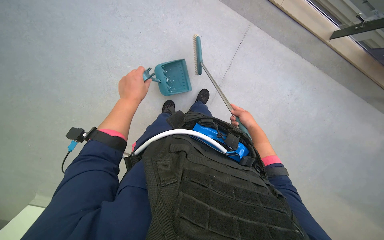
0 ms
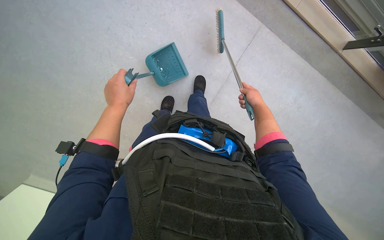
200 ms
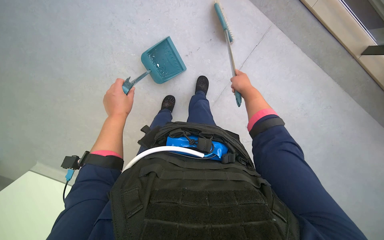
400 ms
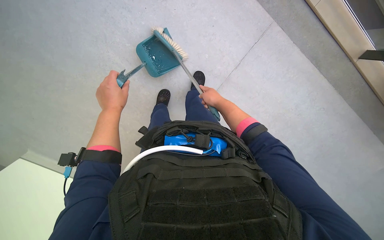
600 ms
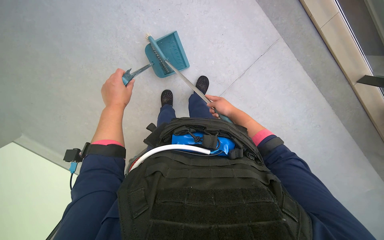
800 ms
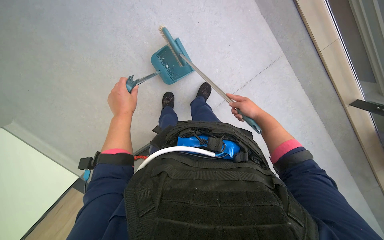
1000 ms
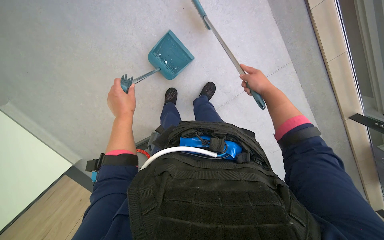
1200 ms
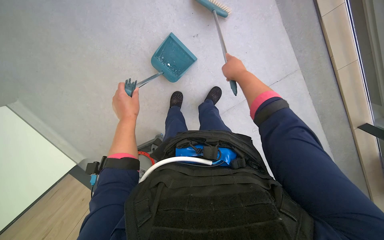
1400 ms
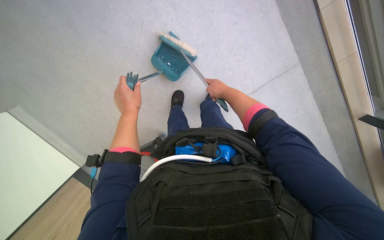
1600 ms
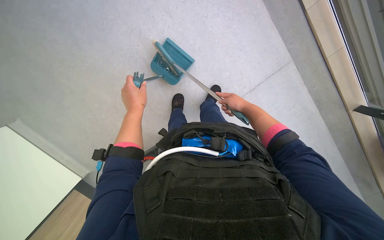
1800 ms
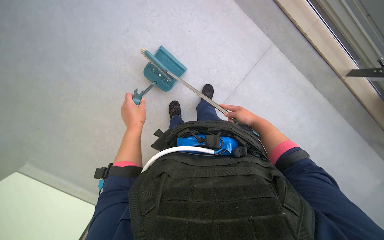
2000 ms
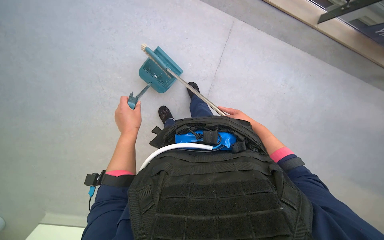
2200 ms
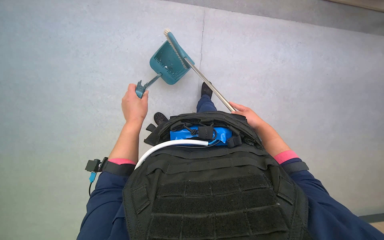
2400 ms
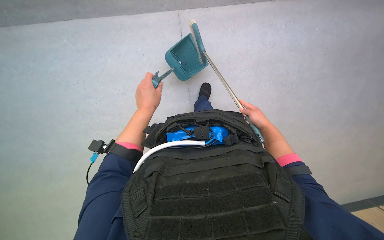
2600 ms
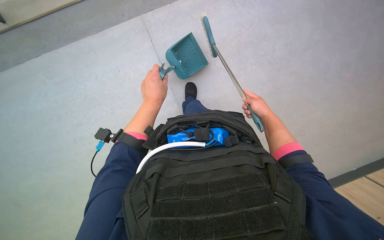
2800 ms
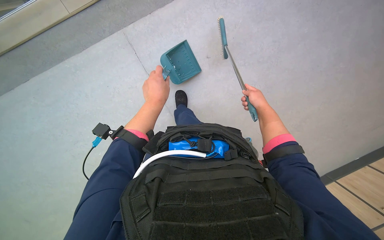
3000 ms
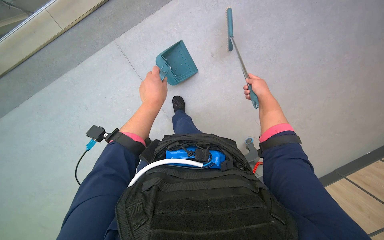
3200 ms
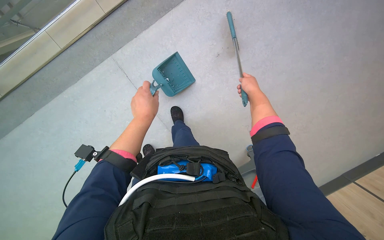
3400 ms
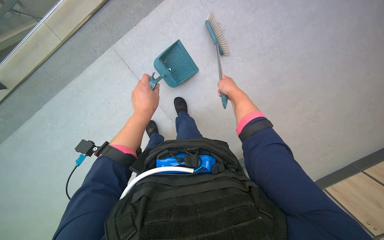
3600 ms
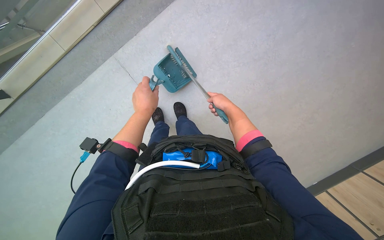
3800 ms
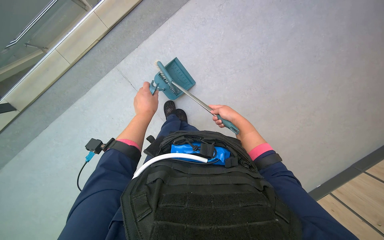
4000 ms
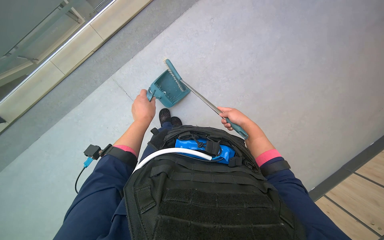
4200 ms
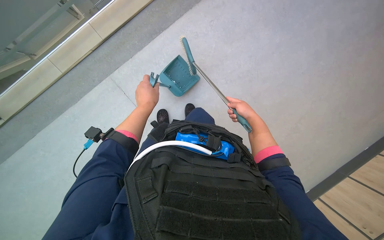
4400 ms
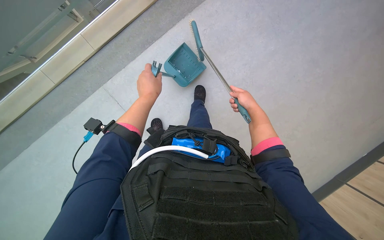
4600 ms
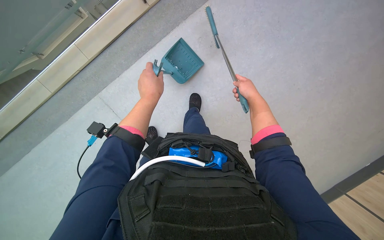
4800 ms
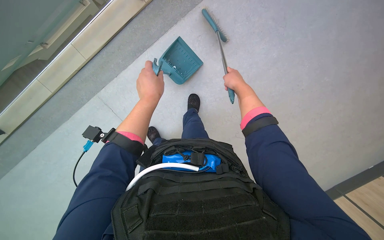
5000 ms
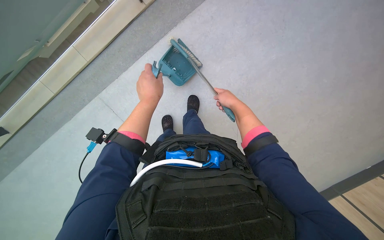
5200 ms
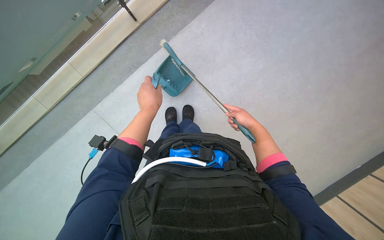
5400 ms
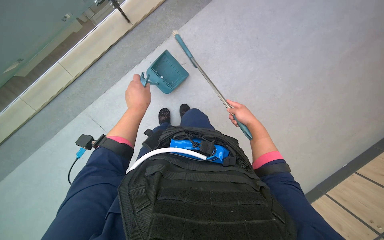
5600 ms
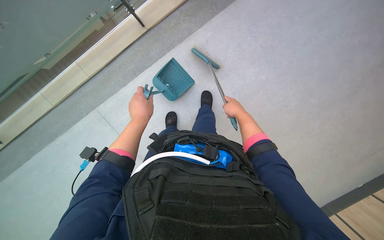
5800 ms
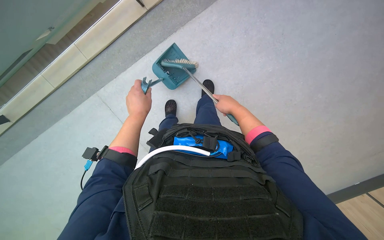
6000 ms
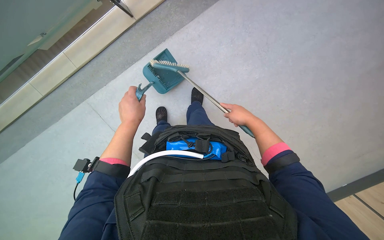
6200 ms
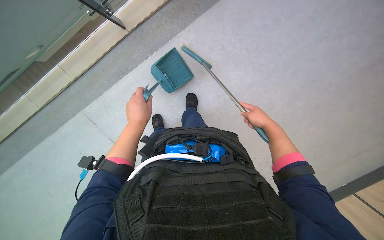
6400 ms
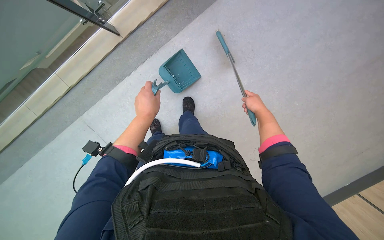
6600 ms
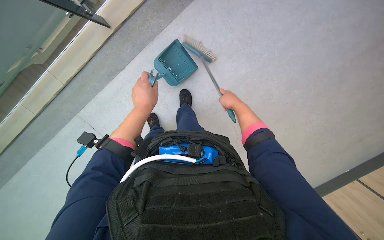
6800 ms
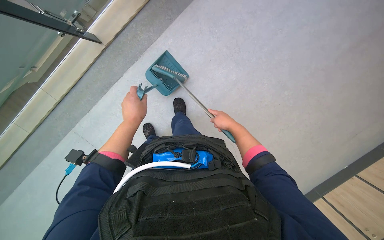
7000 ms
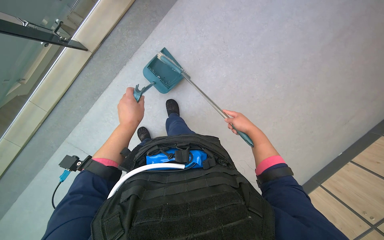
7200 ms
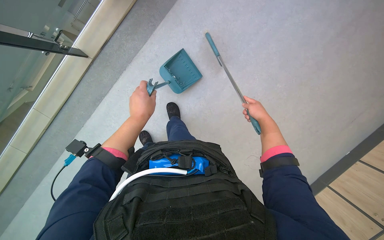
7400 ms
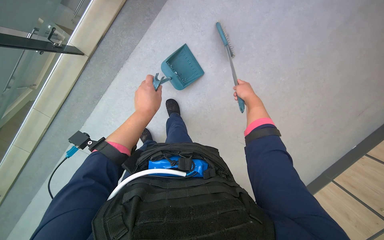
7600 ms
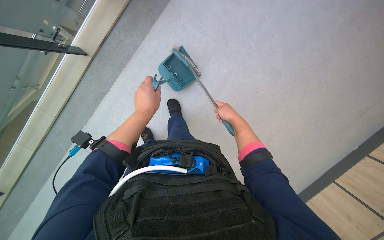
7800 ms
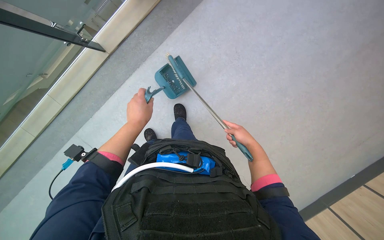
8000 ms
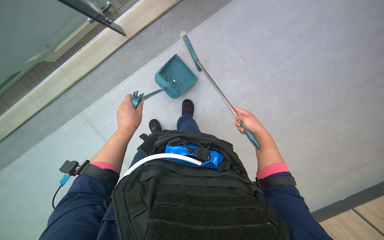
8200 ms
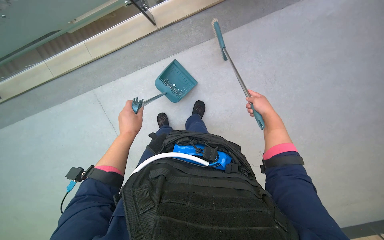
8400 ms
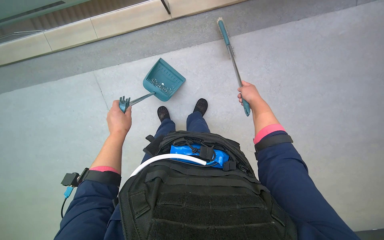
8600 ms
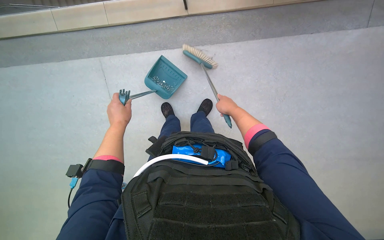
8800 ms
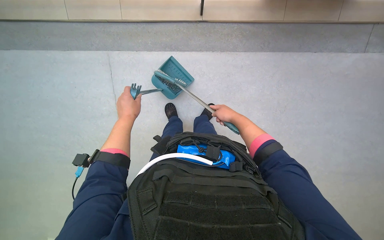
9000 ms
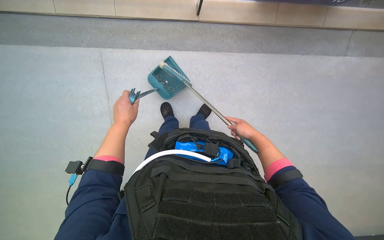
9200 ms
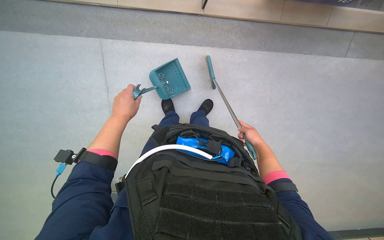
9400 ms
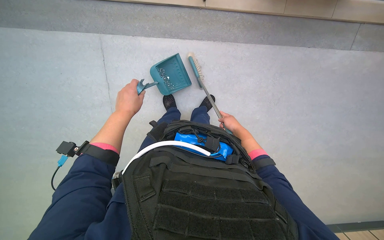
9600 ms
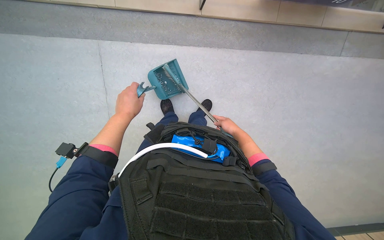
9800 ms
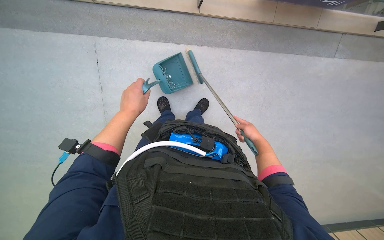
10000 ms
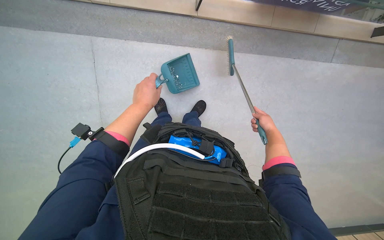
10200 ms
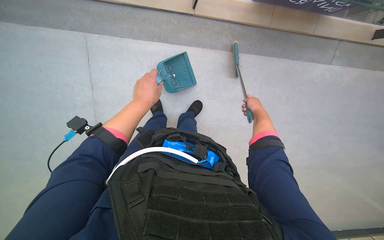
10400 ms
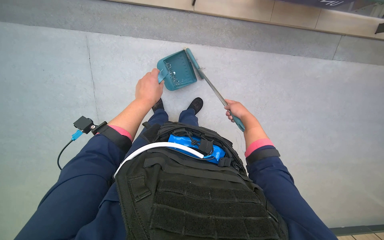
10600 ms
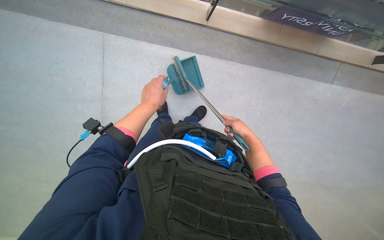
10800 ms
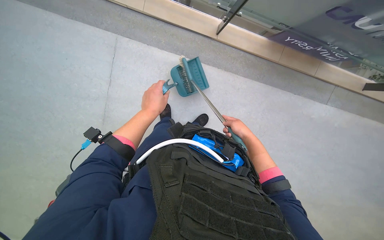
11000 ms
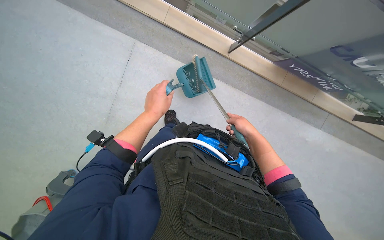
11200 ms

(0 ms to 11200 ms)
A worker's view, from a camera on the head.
Job: sweeping floor.
The whole recording: Sweeping hallway floor. The worker sweeps debris from the hallway floor using a brush and dustpan.
0 ms - 1600 ms: The right hand swings nearer and farther, roughly 15 cm each way, with 2 reversals.
1600 ms - 3200 ms: The left hand goes about 10 cm to the right, while the right hand moves to the right, approximately 25 cm.
3200 ms - 4800 ms: The camera pitches upward, by about 15 degrees. The right hand shifts approximately 15 cm nearer to the camera.
4800 ms - 6400 ms: The right hand travels to the right by some 10 cm.
6400 ms - 8000 ms: The right hand moves up and down the picture over roughly 15 cm, changing direction 2 times.
8000 ms - 9600 ms: The right hand moves roughly 20 cm up the picture and comes back.
9600 ms - 11200 ms: The right hand goes to the right and returns, roughly 15 cm each way. Meanwhile the left hand shifts roughly 15 cm nearer to the camera.

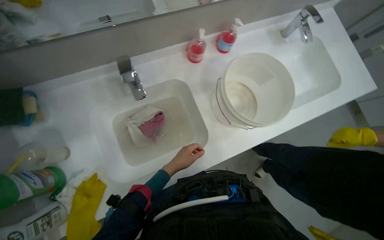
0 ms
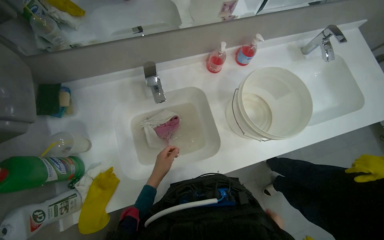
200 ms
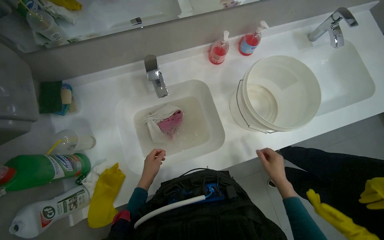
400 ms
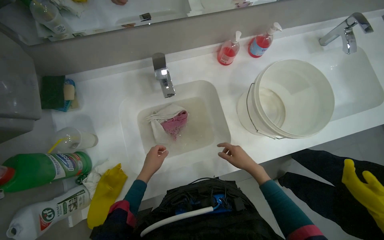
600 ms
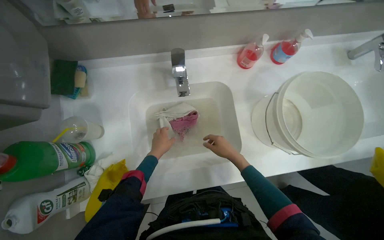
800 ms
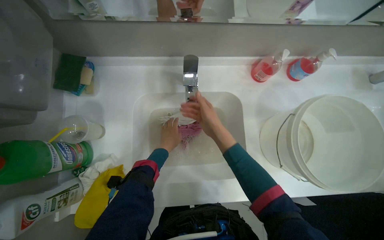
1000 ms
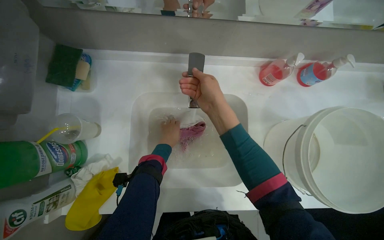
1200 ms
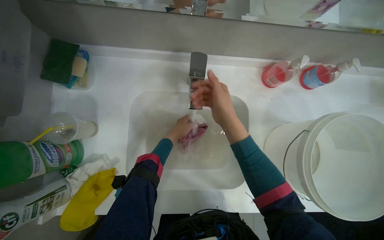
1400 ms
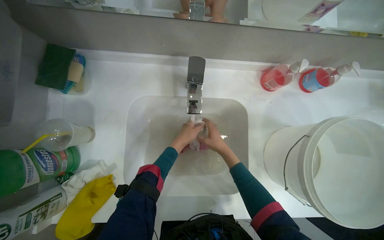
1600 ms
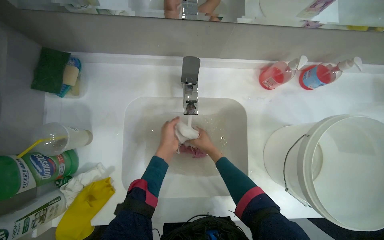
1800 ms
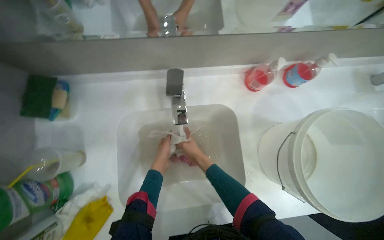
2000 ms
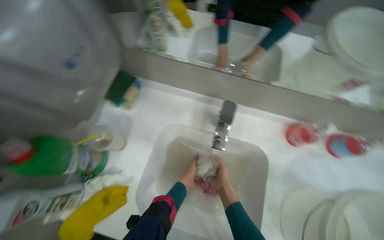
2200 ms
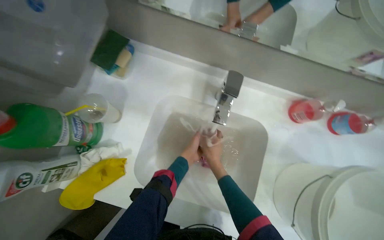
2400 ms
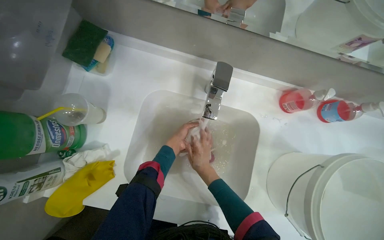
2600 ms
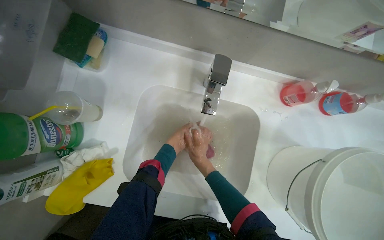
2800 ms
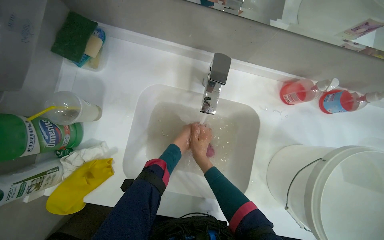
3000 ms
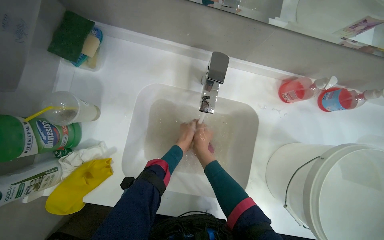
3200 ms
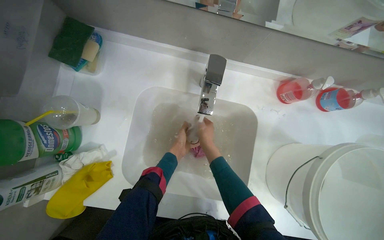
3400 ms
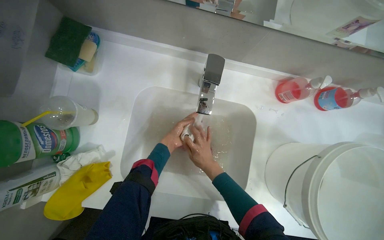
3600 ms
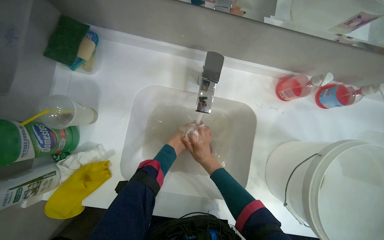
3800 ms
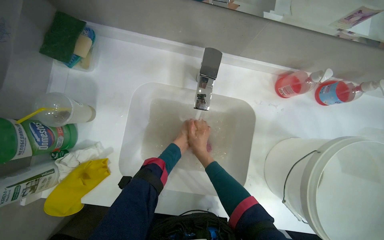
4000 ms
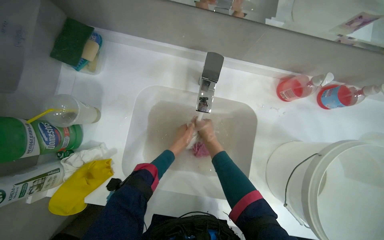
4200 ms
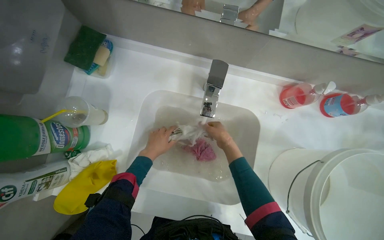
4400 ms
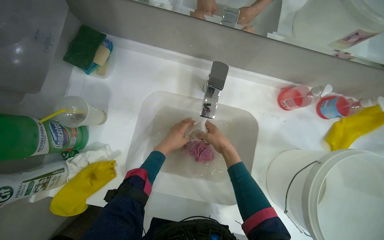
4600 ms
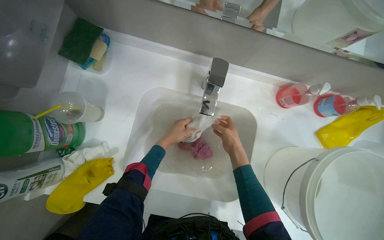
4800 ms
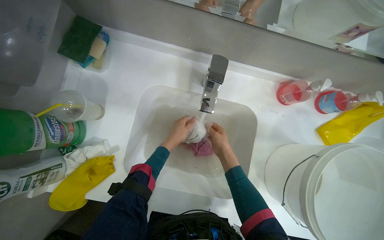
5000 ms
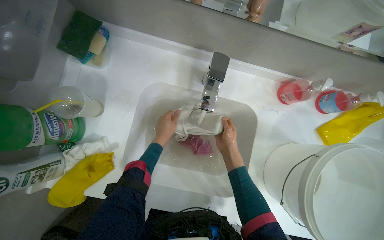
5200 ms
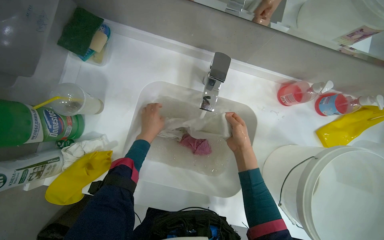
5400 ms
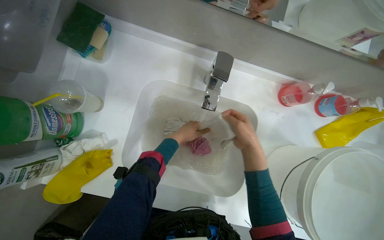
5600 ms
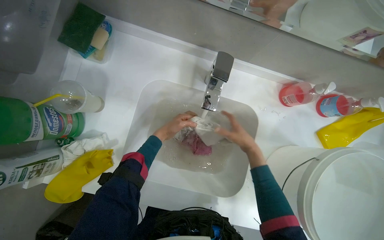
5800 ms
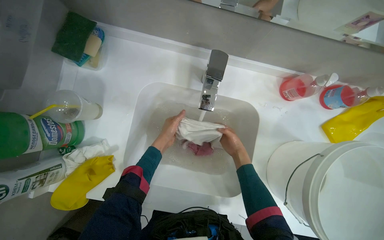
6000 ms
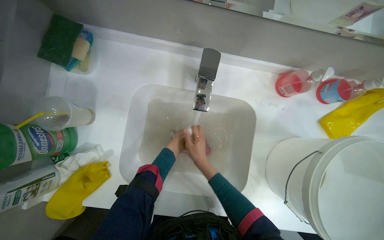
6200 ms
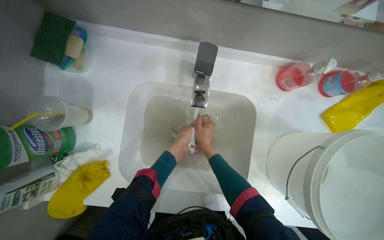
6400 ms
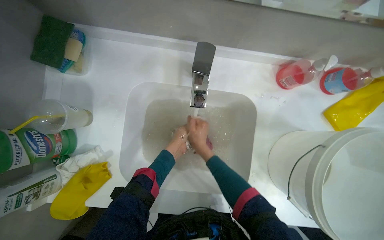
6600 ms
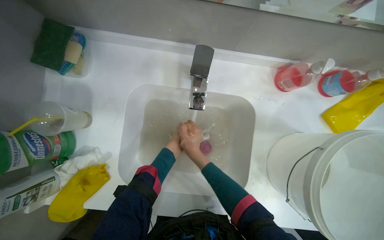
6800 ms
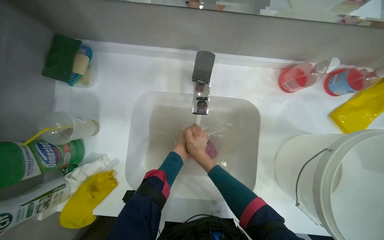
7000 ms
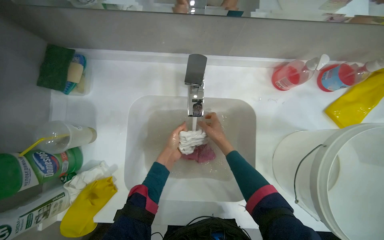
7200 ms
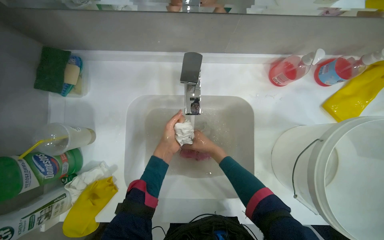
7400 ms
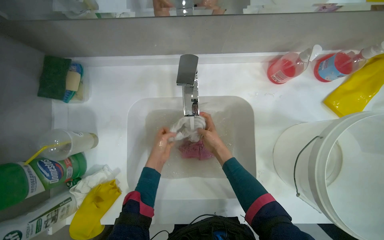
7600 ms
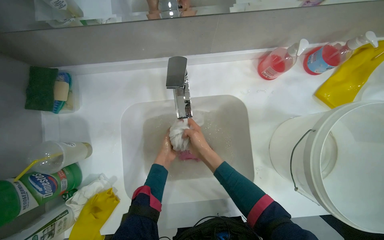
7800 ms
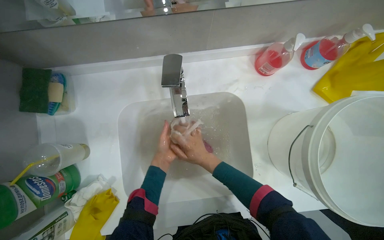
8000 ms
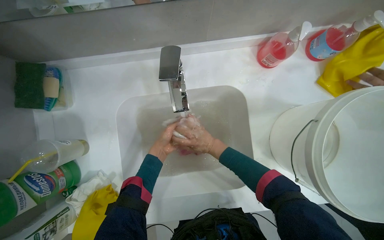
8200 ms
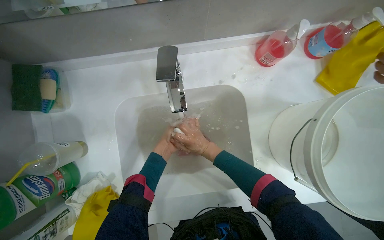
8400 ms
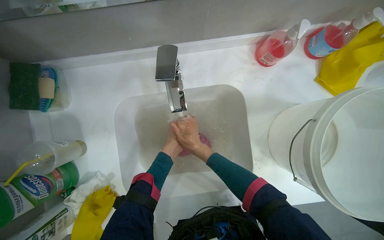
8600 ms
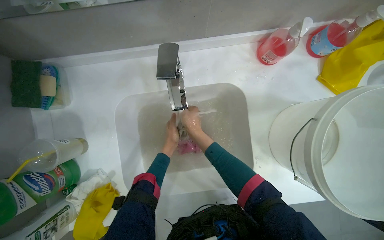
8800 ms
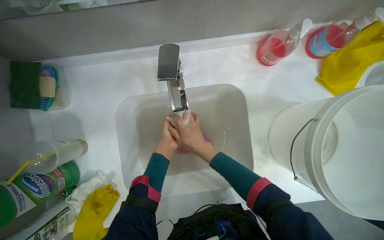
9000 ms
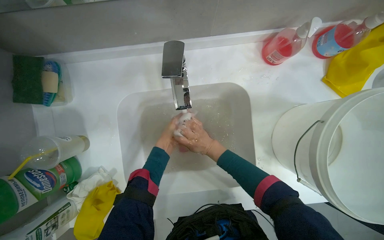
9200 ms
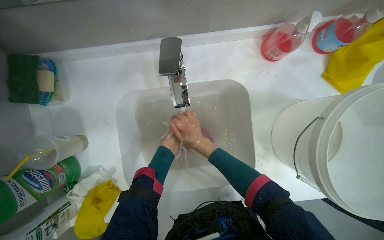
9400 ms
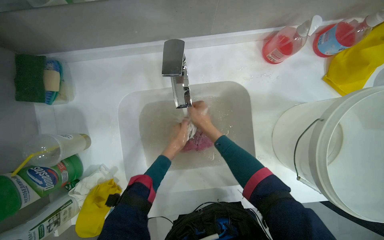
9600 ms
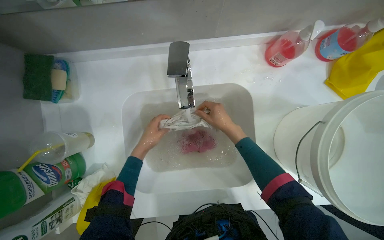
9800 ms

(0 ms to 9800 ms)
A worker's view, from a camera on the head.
Job: managing laundry.
The whole recording: Washing cloths in sinks. The worker washes and wrings various cloths in the sinks.
0 ms - 1400 ms: The left hand heads up the picture, covering approximately 15 cm.
4200 ms - 5600 ms: The right hand heads nearer to the camera and to the right, covering approximately 15 cm.
5600 ms - 7000 ms: The right hand moves to the left and farther from the camera, about 15 cm.
8400 ms - 9800 ms: The right hand goes approximately 10 cm nearer to the camera and up the picture.
